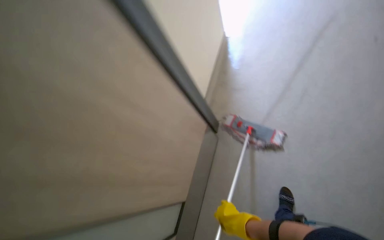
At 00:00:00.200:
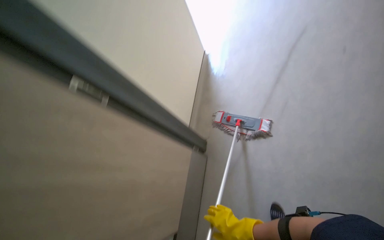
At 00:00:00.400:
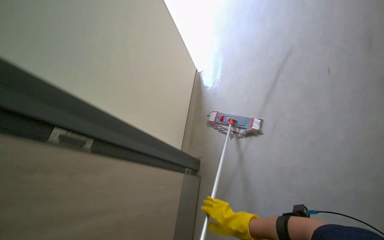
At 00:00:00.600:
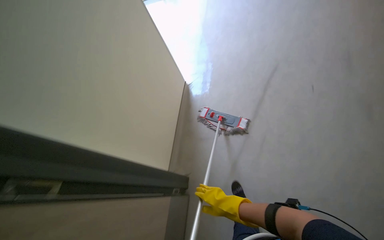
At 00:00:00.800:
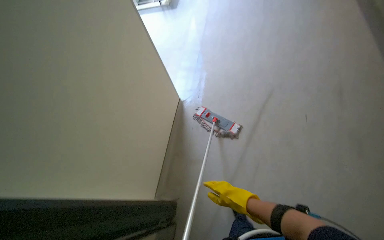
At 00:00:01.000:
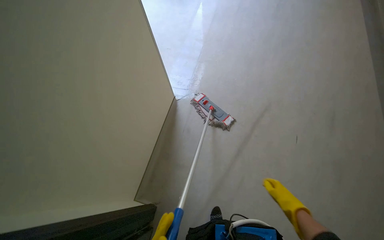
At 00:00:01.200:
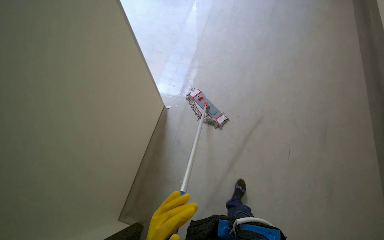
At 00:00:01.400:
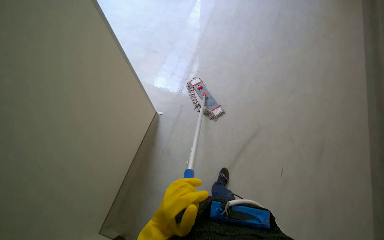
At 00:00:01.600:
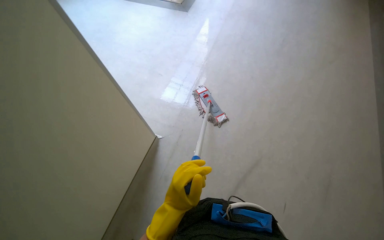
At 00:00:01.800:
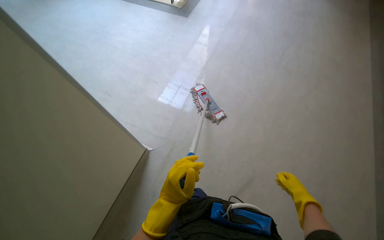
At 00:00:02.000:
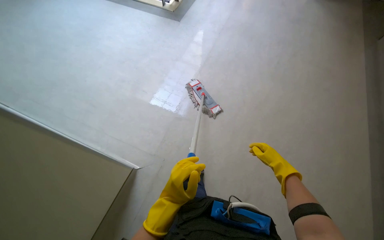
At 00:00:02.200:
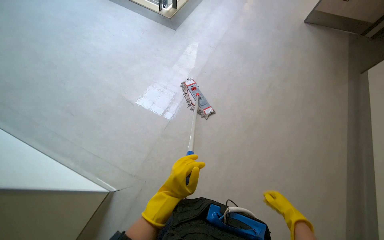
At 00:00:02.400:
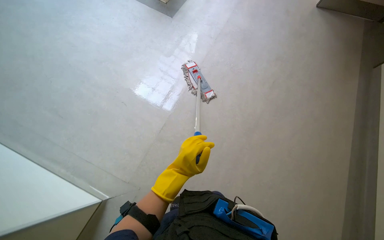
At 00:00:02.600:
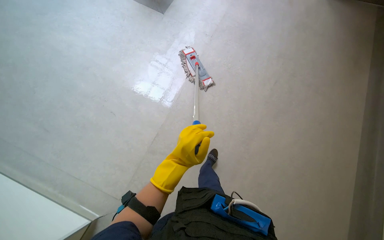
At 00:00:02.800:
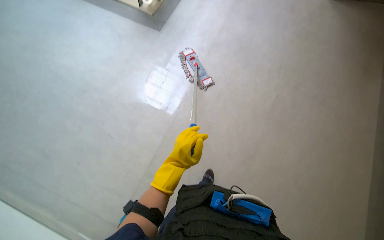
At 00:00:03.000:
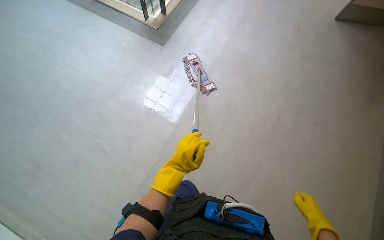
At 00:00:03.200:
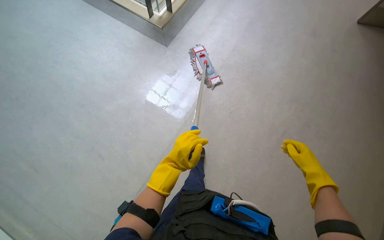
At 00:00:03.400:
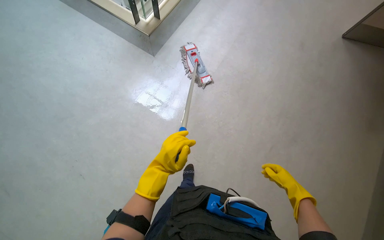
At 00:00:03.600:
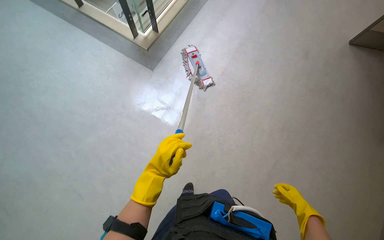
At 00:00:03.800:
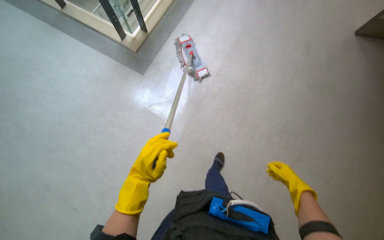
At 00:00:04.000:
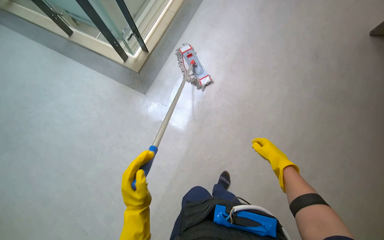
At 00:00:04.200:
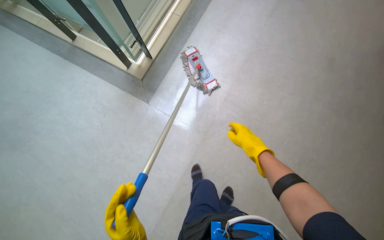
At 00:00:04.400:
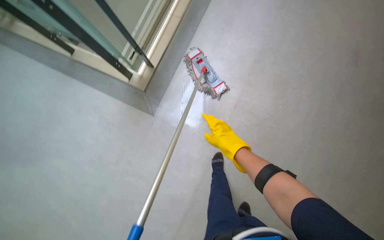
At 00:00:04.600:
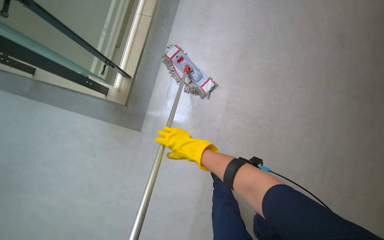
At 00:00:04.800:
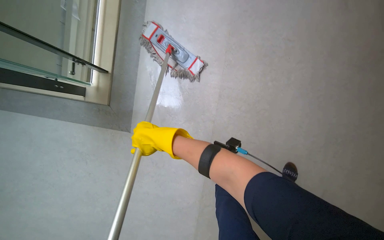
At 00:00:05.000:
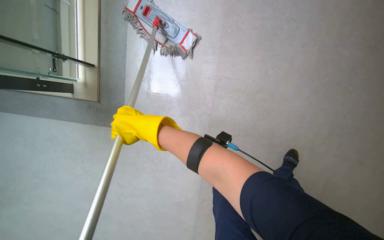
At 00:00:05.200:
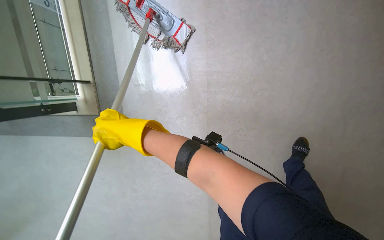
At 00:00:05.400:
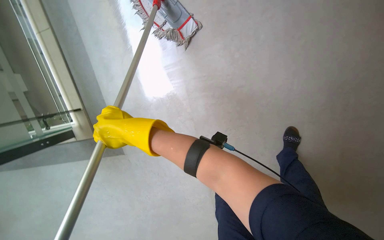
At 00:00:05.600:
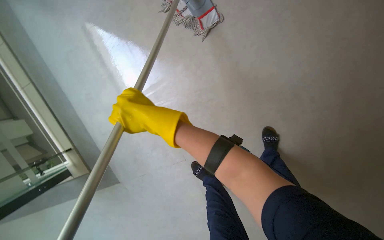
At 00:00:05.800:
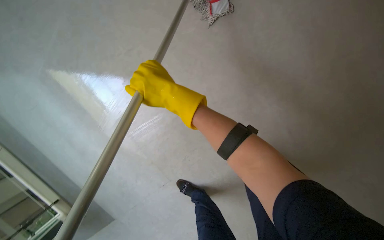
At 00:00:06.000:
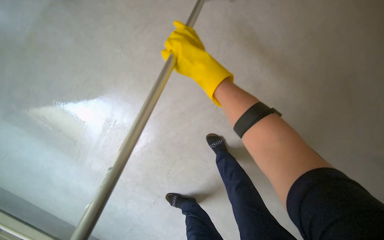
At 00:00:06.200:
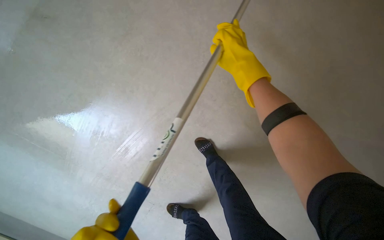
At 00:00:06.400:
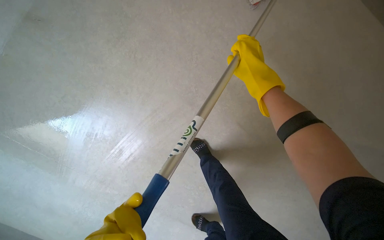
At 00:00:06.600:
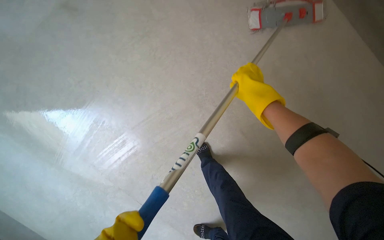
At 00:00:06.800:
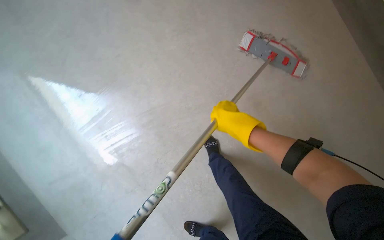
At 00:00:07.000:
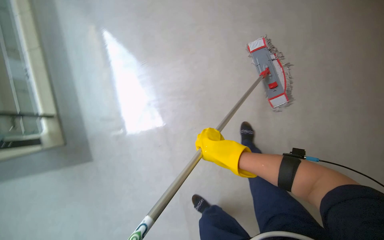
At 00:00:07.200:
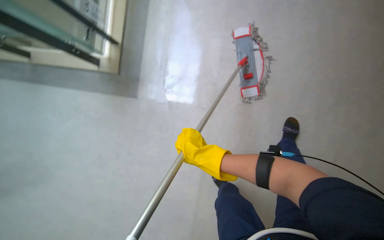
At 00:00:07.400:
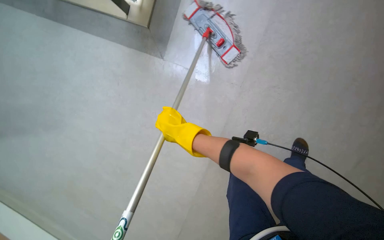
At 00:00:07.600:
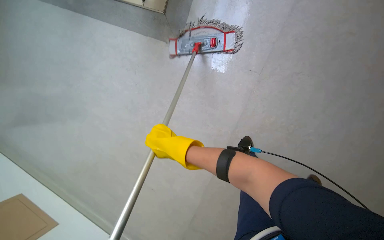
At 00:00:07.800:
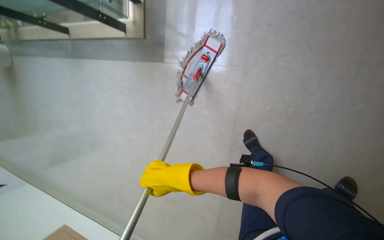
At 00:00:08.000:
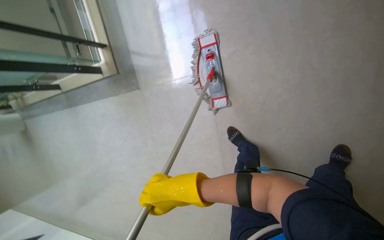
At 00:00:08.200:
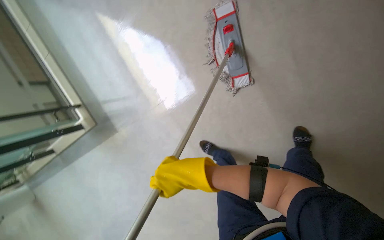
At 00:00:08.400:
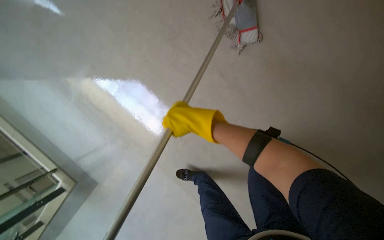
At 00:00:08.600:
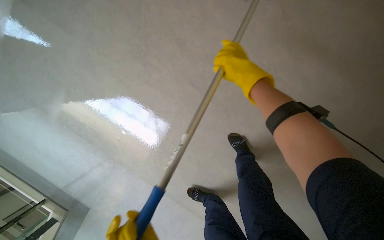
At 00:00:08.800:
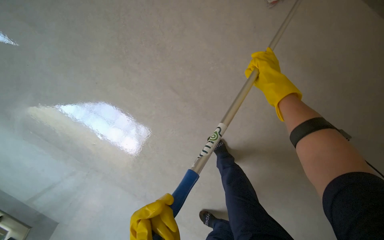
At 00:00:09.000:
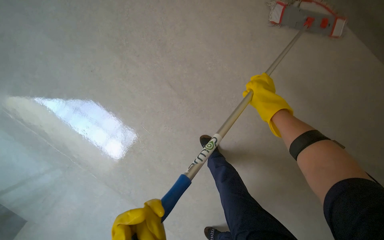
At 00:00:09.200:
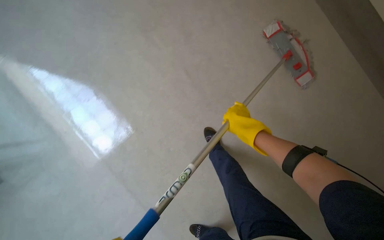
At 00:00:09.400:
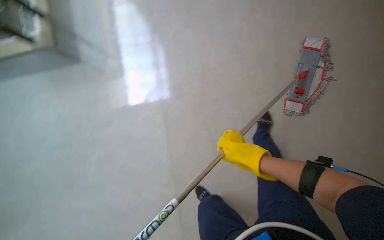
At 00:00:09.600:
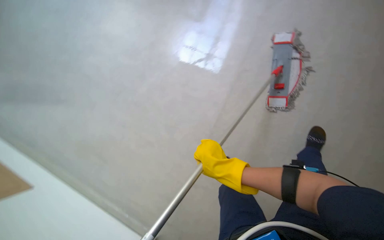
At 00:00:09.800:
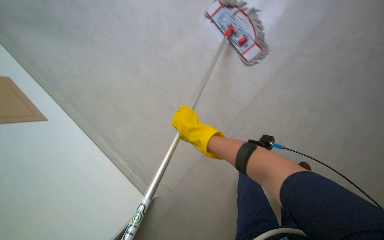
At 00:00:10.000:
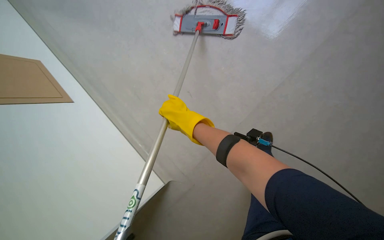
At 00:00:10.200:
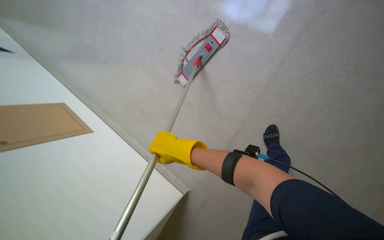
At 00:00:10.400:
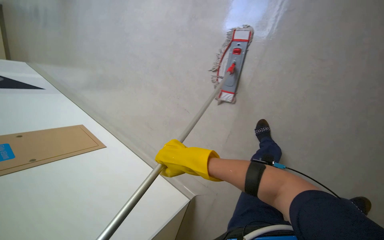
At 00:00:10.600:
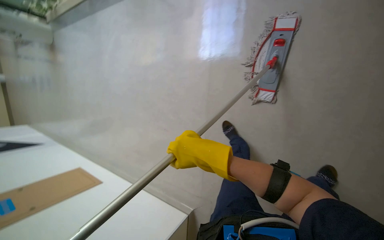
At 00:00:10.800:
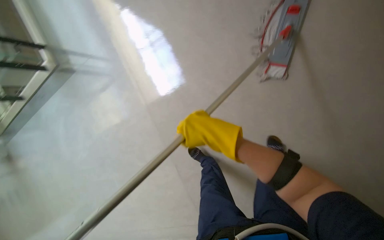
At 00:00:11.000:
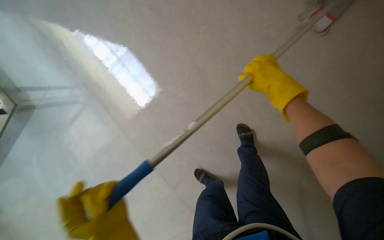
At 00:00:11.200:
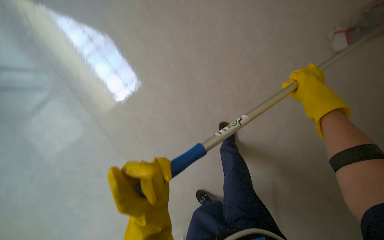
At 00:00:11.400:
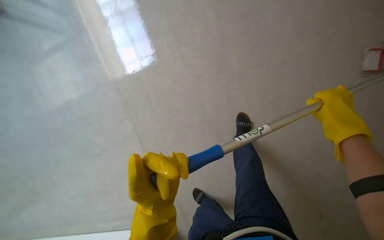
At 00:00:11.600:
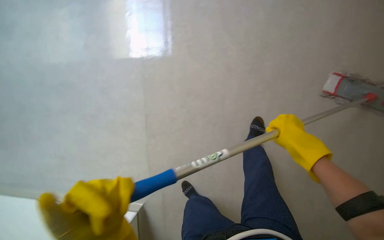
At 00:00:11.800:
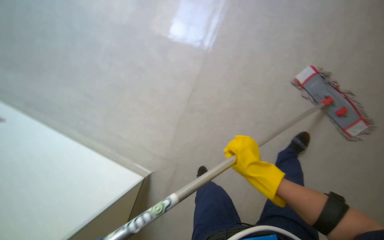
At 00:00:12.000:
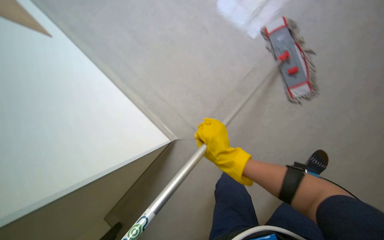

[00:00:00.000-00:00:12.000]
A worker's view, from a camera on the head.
Job: mopping floor.
The whole recording: Mopping hallway floor. The worker mops the hallway floor with a flat mop, occasionally cleaning the mop in the bucket.
00:00:03.000 to 00:00:04.400: The wearer moves roughly 80 cm.
00:00:04.400 to 00:00:06.000: The camera is carried some 70 cm. Everything in view rotates roughly 65 degrees counterclockwise.
00:00:10.400 to 00:00:12.000: The camera sweeps to the right, by roughly 25 degrees. The view tips downward by some 45 degrees.

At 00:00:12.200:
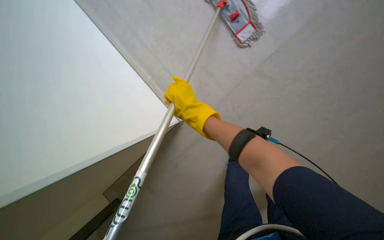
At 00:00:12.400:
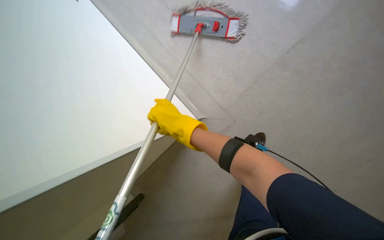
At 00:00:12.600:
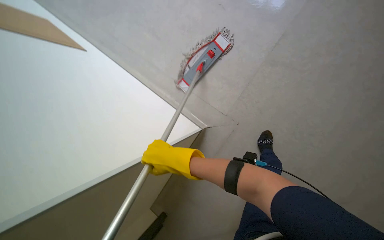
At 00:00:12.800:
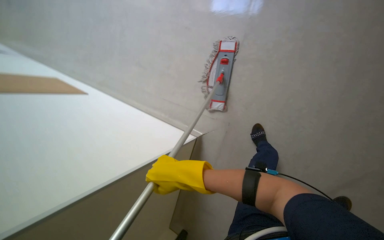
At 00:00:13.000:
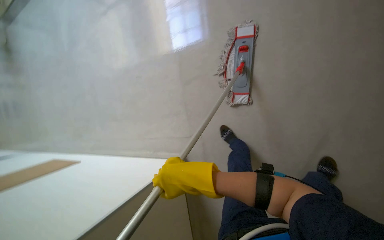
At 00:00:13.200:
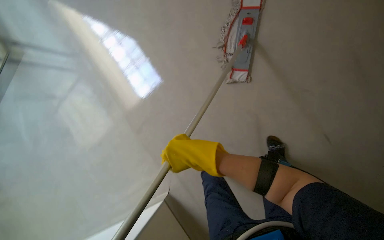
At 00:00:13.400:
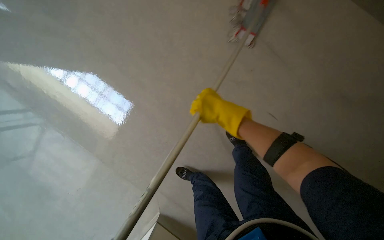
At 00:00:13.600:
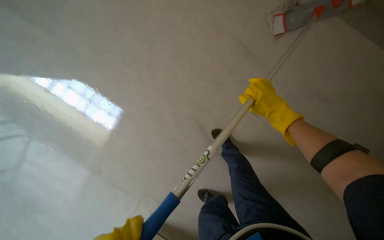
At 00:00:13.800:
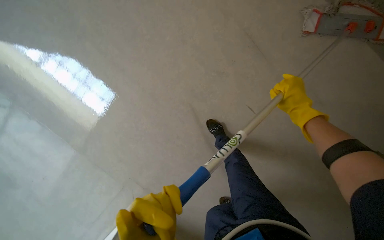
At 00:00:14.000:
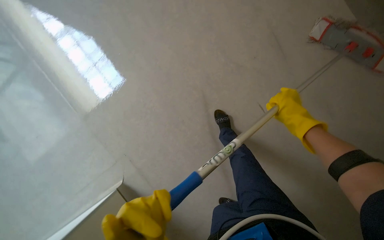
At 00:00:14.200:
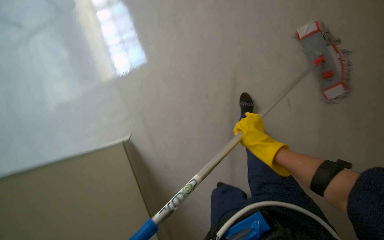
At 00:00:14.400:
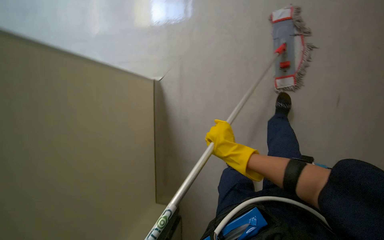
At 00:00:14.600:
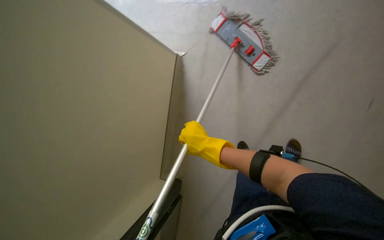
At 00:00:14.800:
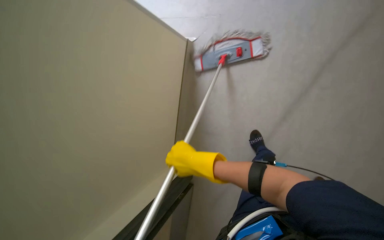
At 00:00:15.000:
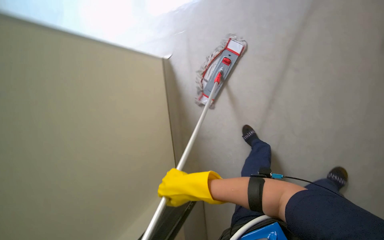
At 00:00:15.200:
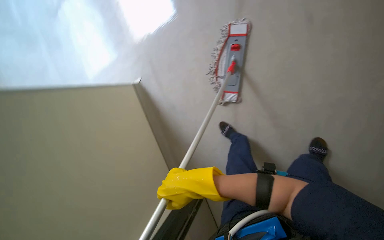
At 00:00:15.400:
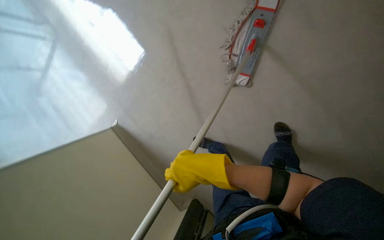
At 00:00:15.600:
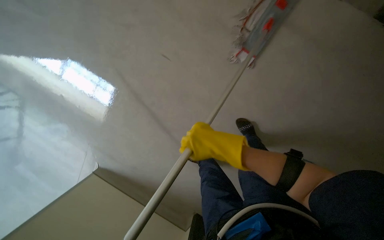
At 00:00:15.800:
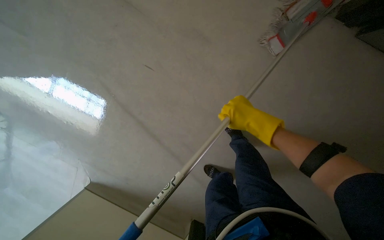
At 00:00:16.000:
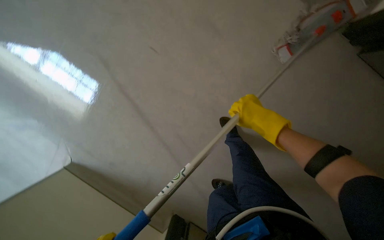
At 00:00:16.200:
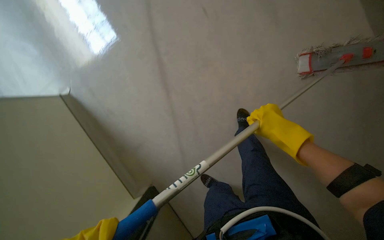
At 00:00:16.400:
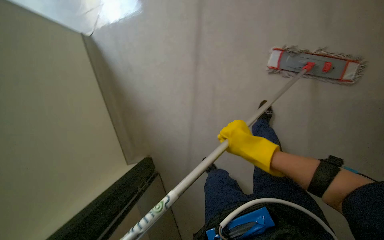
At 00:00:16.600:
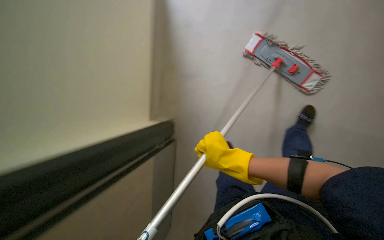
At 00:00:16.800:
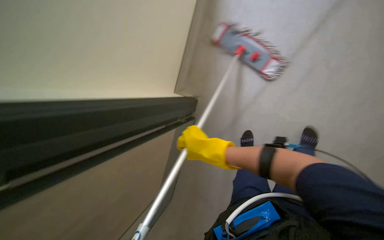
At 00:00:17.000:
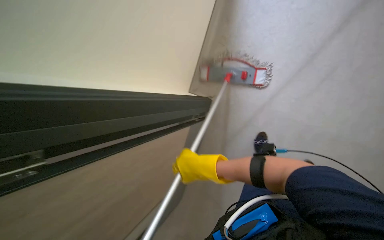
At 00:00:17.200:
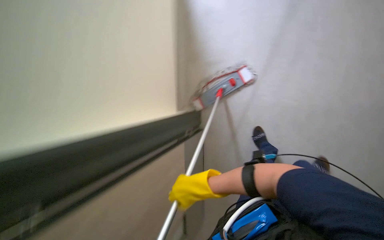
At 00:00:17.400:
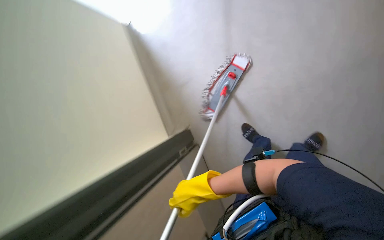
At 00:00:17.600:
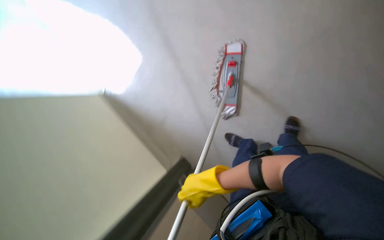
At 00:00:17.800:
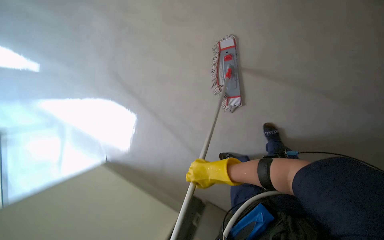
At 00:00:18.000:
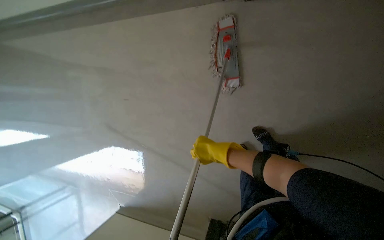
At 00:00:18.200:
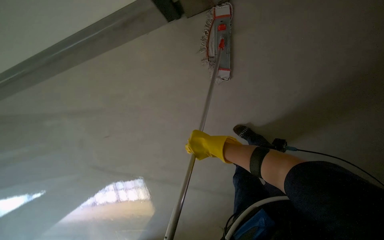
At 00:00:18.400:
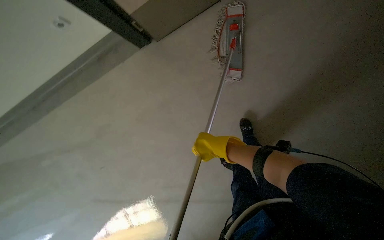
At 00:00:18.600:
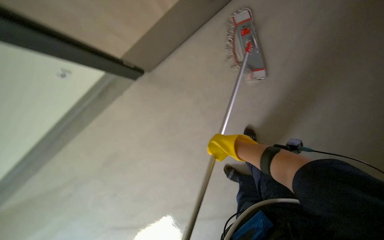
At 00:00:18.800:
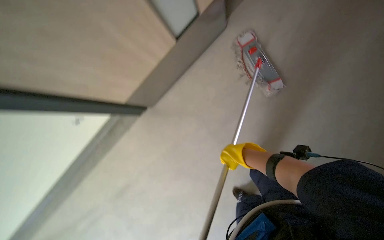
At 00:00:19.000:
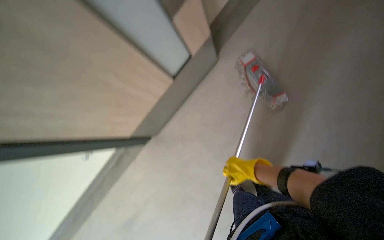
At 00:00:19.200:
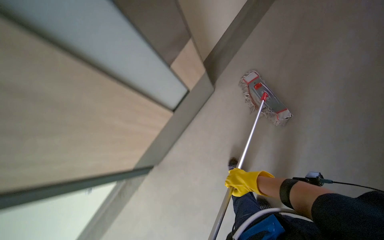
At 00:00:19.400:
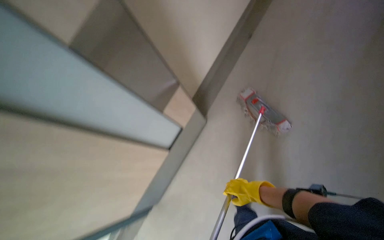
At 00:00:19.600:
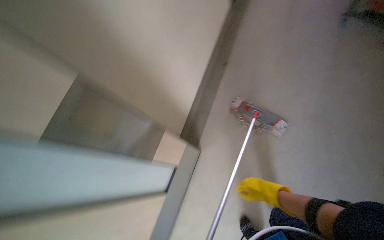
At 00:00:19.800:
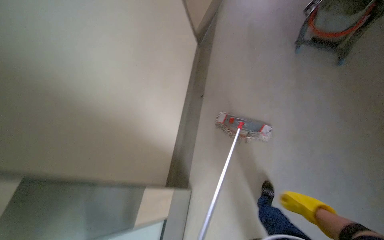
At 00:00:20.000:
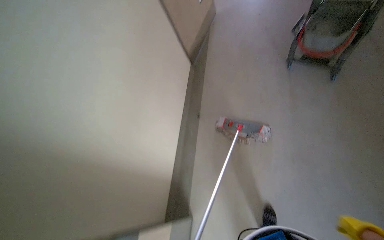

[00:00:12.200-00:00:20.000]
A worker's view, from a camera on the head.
Job: mopping floor.
The whole recording: Mopping hallway floor. The worker mops the hallway floor with a flat mop, occasionally cleaning the mop in the bucket.
00:00:12.200 to 00:00:13.800: The right hand is displaced to the right by about 40 cm.
00:00:15.400 to 00:00:16.800: The camera travels about 60 cm. The view swings some 25 degrees to the right. The scene turns roughly 40 degrees clockwise in the picture.
00:00:18.400 to 00:00:20.000: The camera travels roughly 60 cm. The view tilts roughly 35 degrees upward. Everything in view rotates some 70 degrees counterclockwise.
